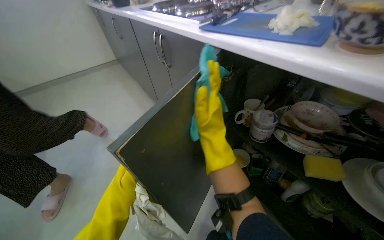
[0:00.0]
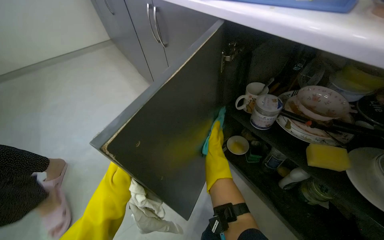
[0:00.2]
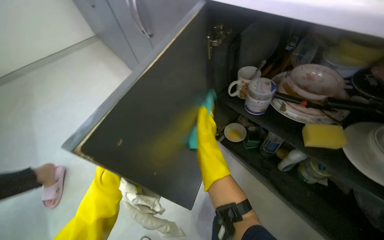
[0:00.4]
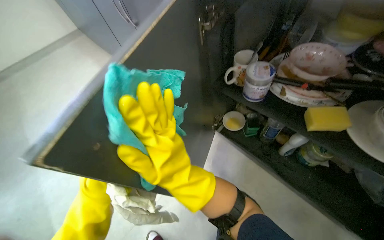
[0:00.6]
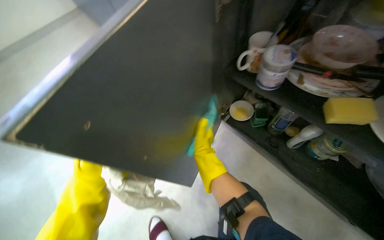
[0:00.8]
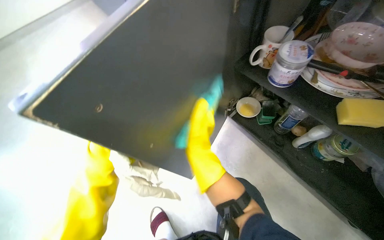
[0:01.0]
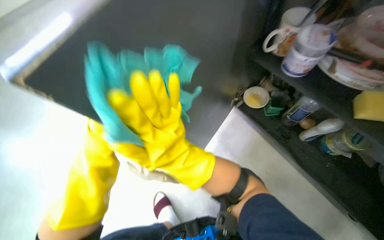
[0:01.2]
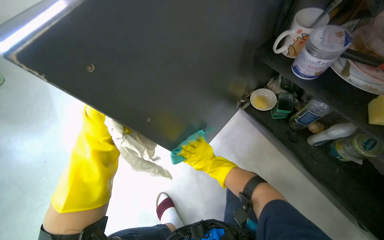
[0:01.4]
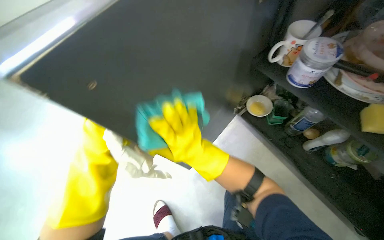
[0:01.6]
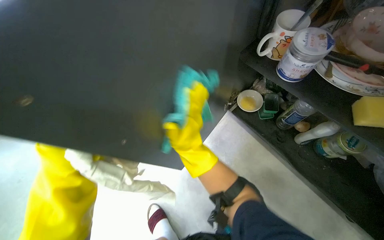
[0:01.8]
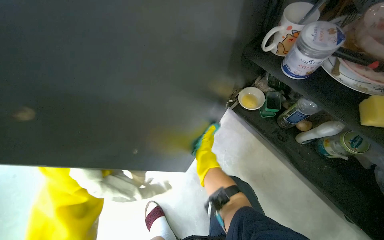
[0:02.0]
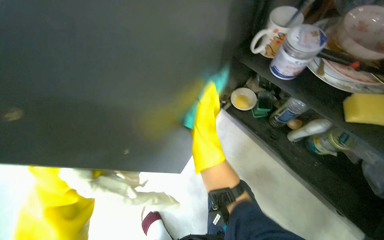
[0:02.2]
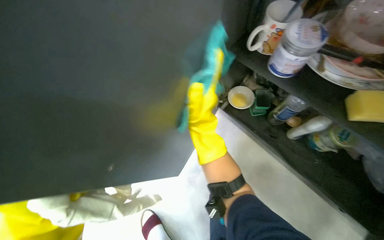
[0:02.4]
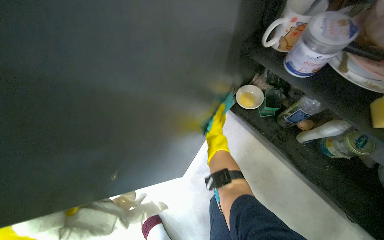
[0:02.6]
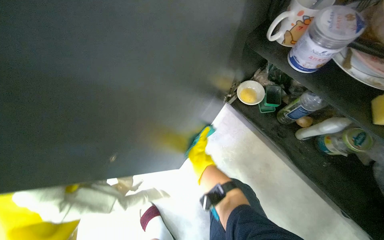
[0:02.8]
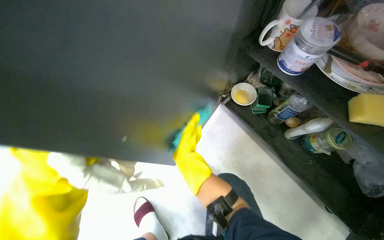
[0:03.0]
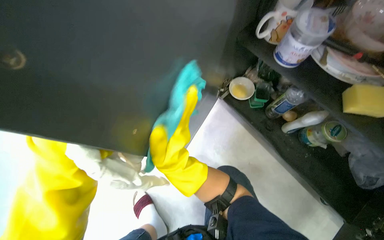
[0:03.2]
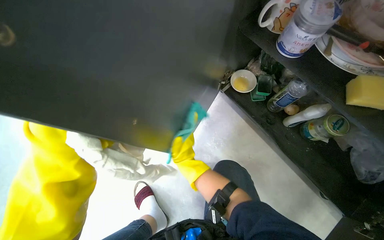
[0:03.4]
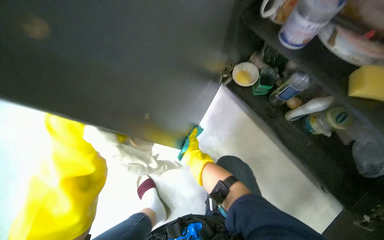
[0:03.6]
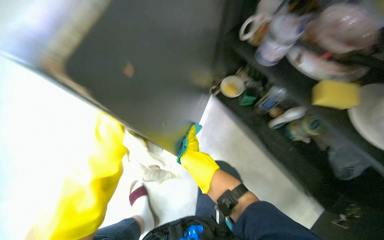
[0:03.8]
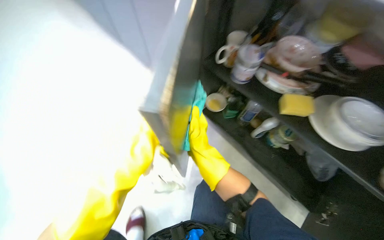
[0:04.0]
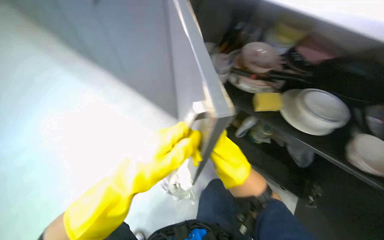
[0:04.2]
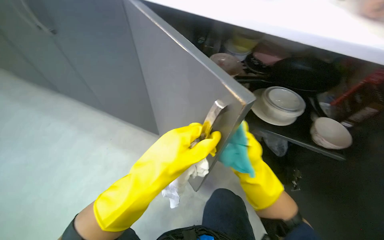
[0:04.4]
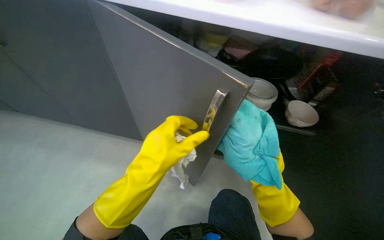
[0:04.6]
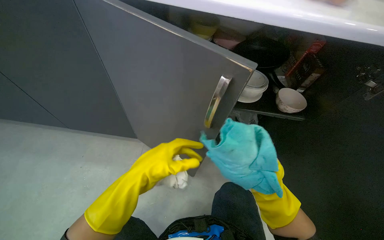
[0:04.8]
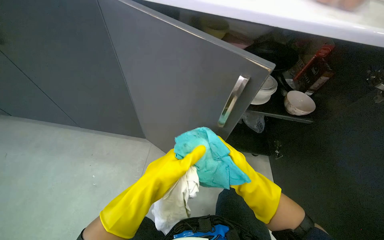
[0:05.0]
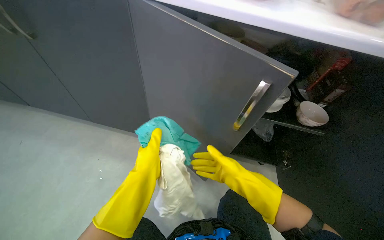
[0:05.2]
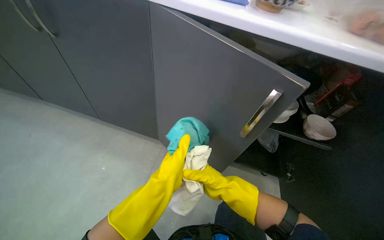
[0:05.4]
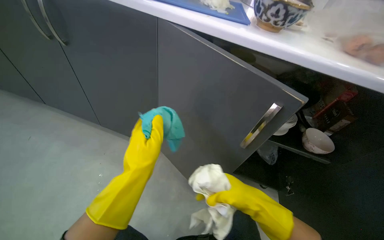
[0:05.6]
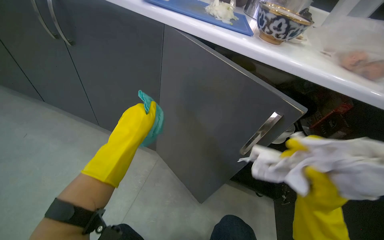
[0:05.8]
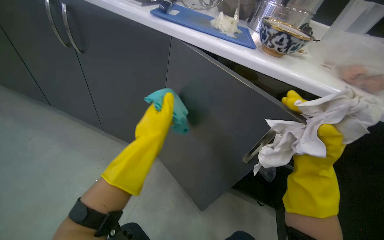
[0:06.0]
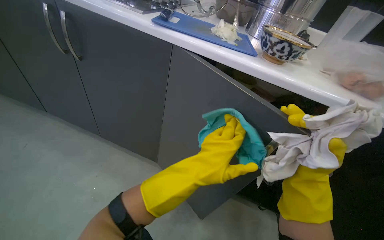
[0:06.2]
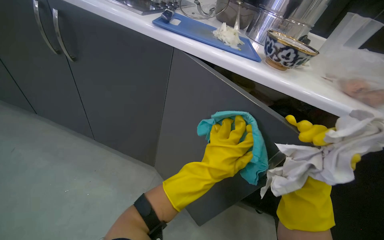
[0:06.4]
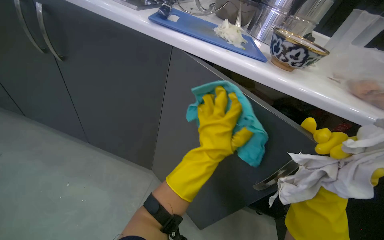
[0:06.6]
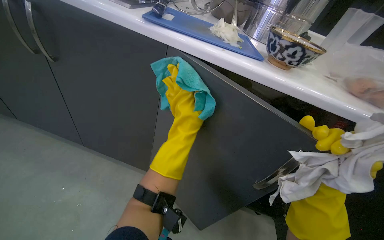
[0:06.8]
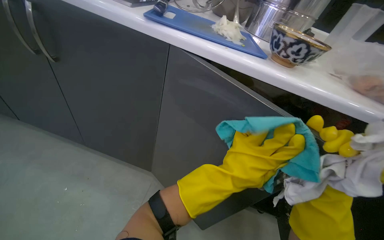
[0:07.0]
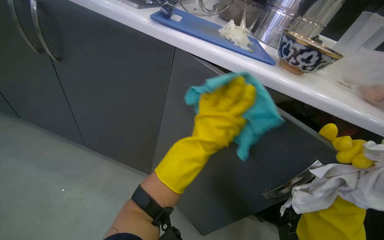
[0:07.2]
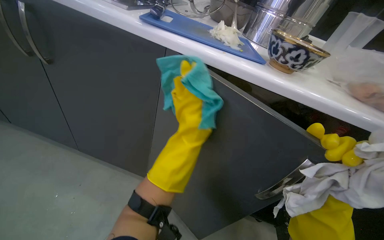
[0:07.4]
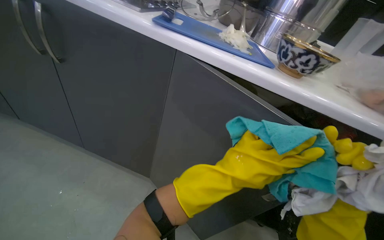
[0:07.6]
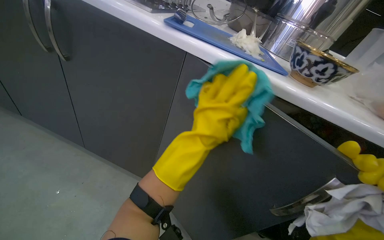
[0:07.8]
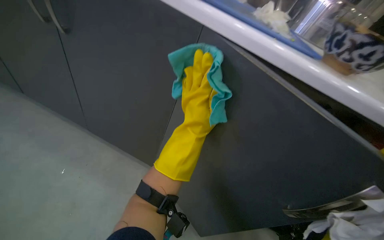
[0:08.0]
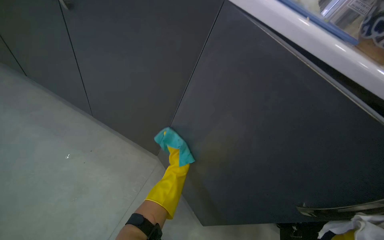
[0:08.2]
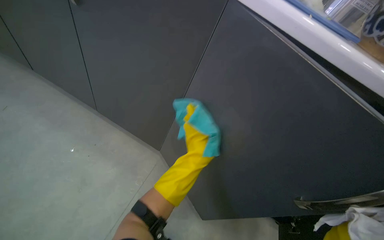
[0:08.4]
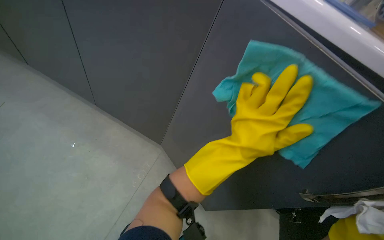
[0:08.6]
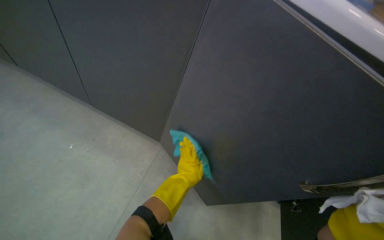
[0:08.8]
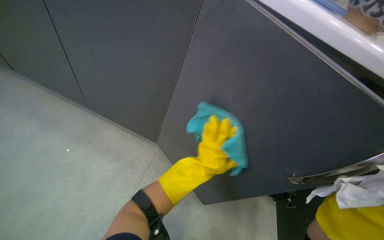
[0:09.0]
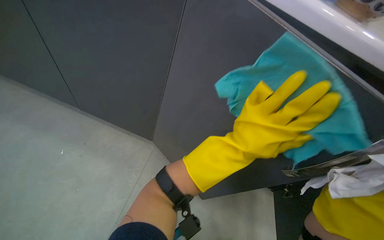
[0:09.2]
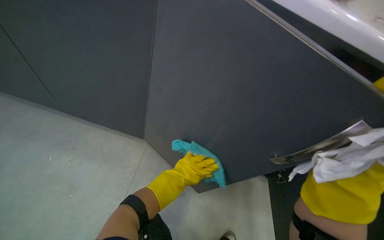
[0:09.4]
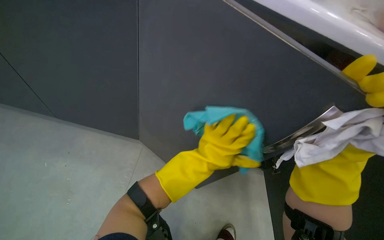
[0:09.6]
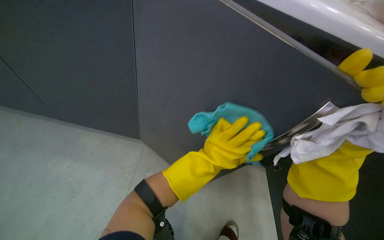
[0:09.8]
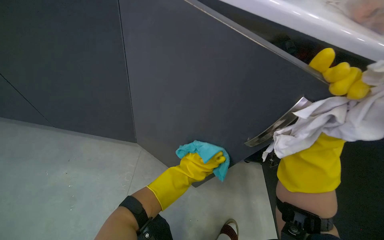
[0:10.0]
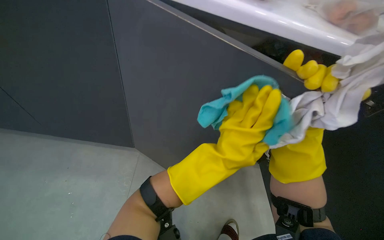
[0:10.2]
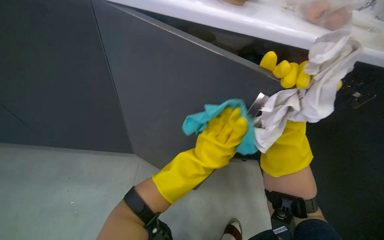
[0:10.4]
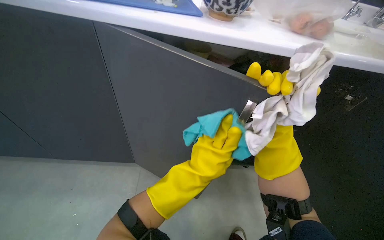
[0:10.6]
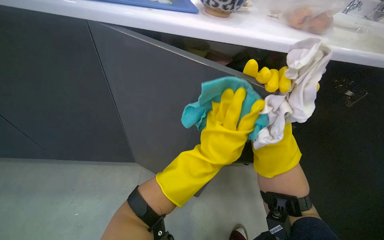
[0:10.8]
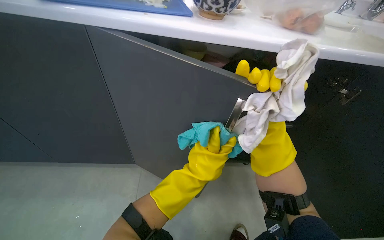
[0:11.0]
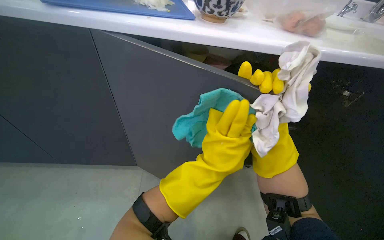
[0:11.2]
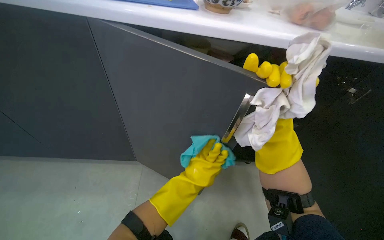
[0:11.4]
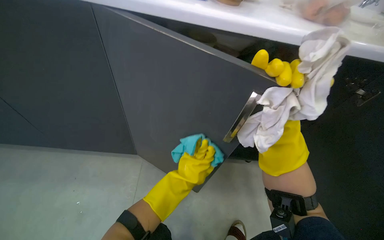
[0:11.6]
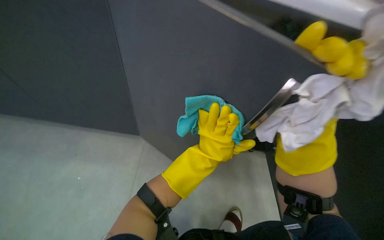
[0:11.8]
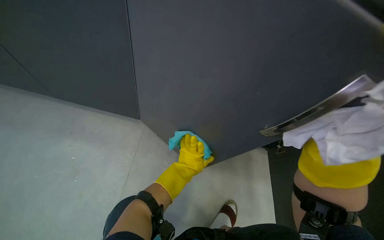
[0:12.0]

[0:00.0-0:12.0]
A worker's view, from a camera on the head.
Job: cleaning kitchen.
The whole recording: Cleaning kitchen cabinet interior. The worker cleans the interior of a kitchen cabinet with a green cloth.
0.0 to 1.6 s: The wearer looks about 20 degrees further downward. The right hand moves nearer and farther over roughly 25 cm, changing direction 5 times.
1.6 to 3.0 s: The right hand swings nearer and farther, roughly 20 cm each way, with 3 reversals.
3.0 to 4.4 s: The wearer's head swings some 30 degrees to the right. The view tilts roughly 15 degrees upward.
4.4 to 6.0 s: The right hand moves nearer and farther over approximately 20 cm, changing direction 3 times.
6.0 to 7.6 s: The left hand moves left and right over about 35 cm, changing direction 2 times.
7.6 to 9.0 s: The camera pitches downward, by roughly 10 degrees.
9.0 to 10.4 s: The left hand swings nearer and farther, approximately 25 cm each way, with 4 reversals.
10.4 to 12.0 s: The left hand goes nearer and farther, approximately 15 cm each way, reversing 2 times.

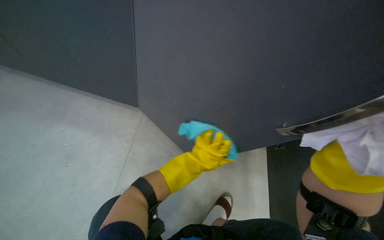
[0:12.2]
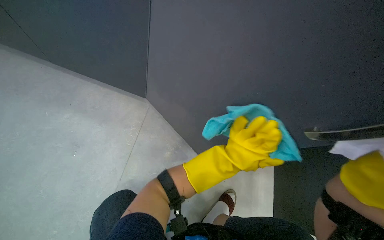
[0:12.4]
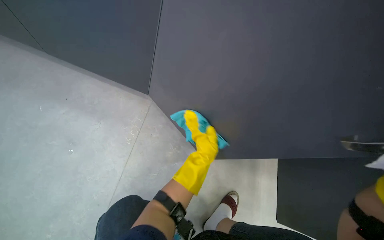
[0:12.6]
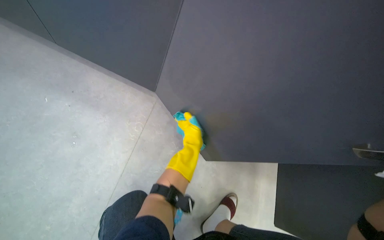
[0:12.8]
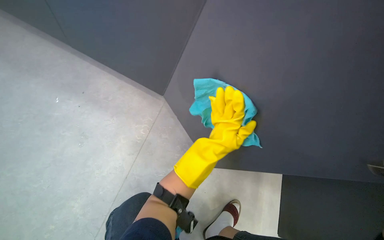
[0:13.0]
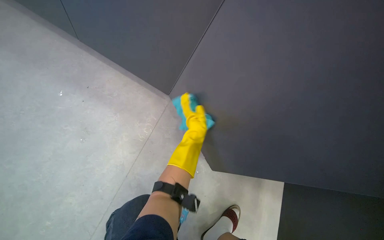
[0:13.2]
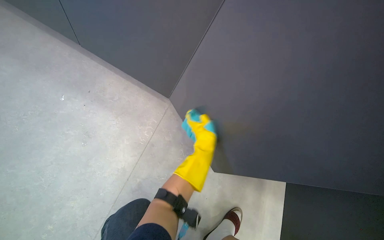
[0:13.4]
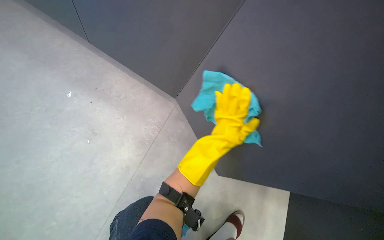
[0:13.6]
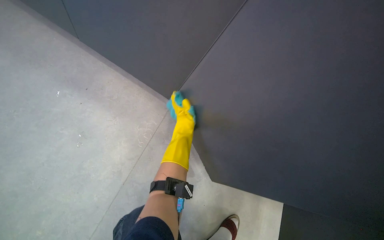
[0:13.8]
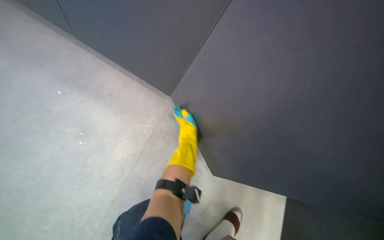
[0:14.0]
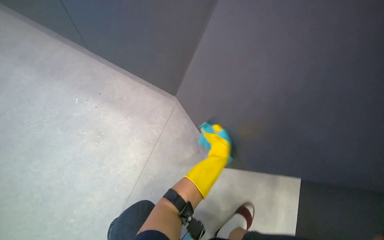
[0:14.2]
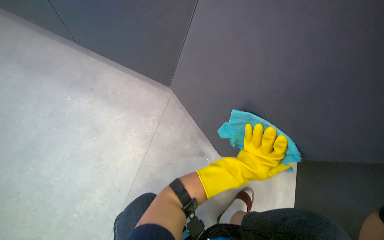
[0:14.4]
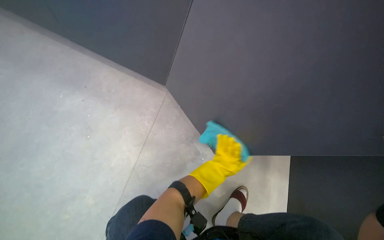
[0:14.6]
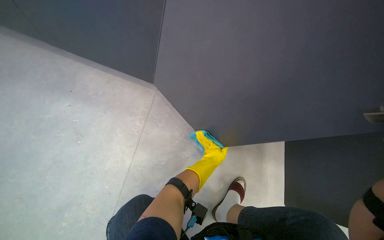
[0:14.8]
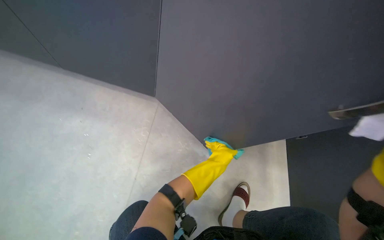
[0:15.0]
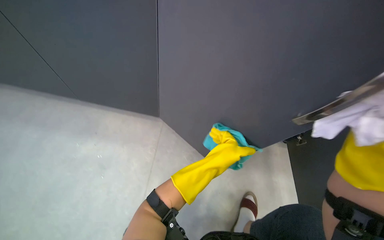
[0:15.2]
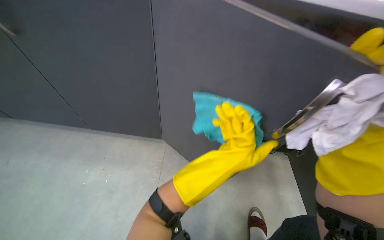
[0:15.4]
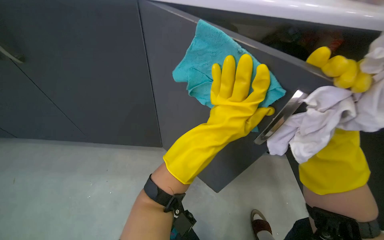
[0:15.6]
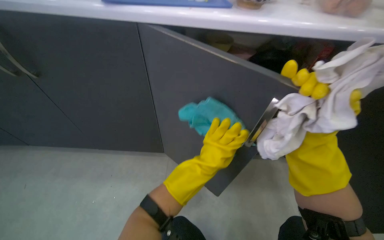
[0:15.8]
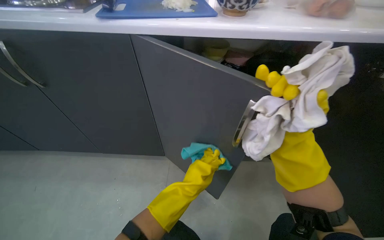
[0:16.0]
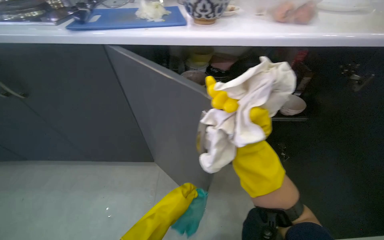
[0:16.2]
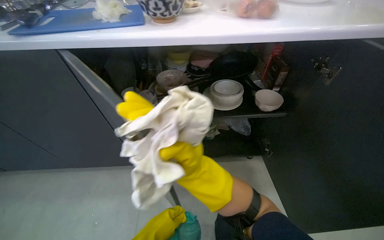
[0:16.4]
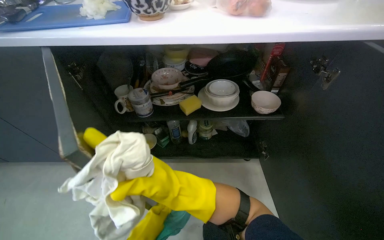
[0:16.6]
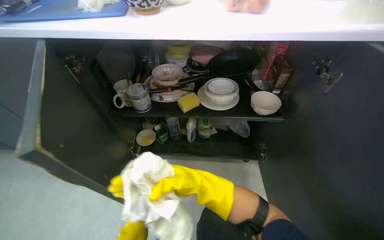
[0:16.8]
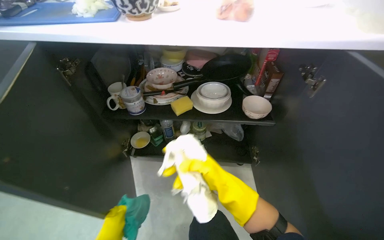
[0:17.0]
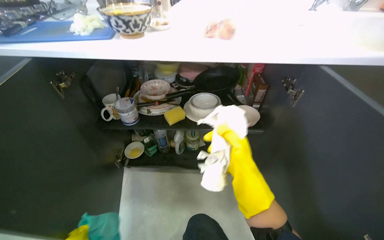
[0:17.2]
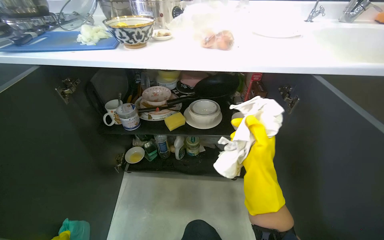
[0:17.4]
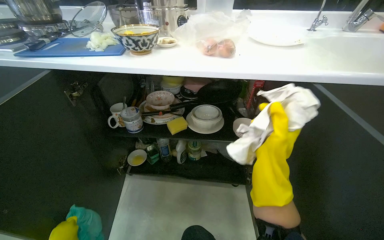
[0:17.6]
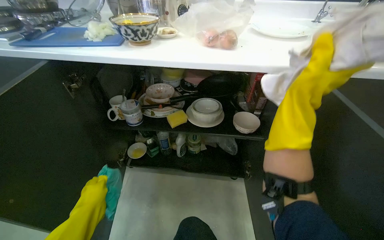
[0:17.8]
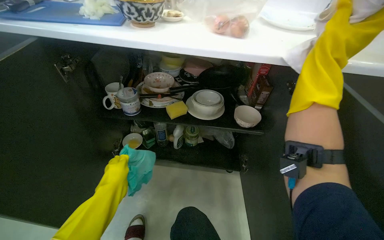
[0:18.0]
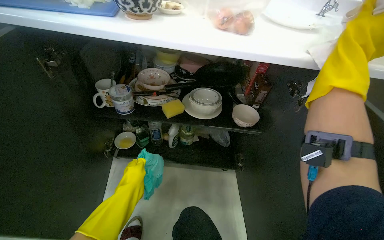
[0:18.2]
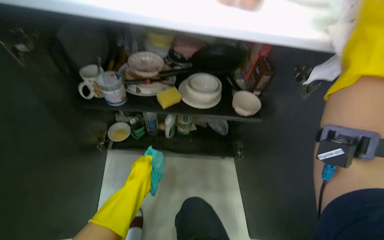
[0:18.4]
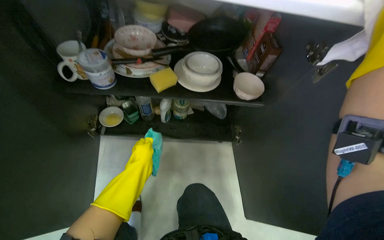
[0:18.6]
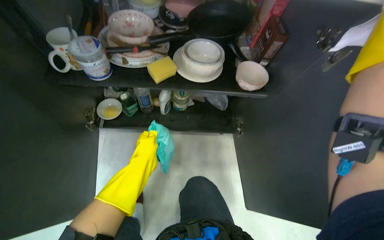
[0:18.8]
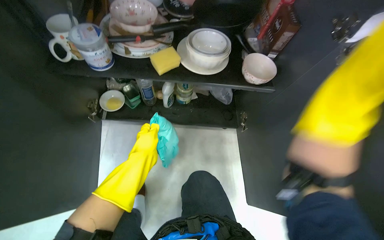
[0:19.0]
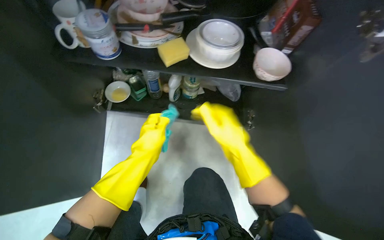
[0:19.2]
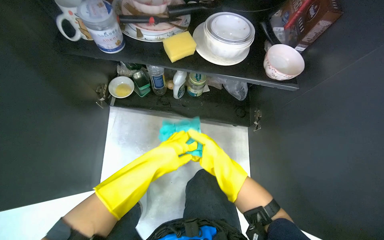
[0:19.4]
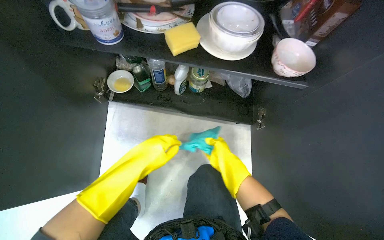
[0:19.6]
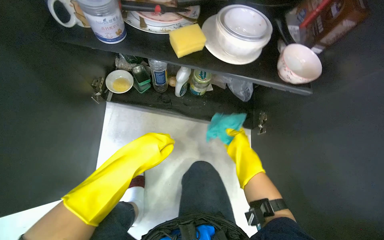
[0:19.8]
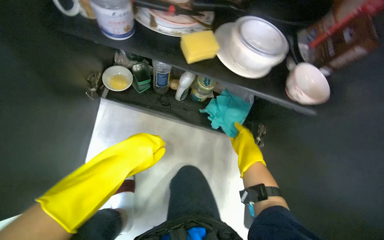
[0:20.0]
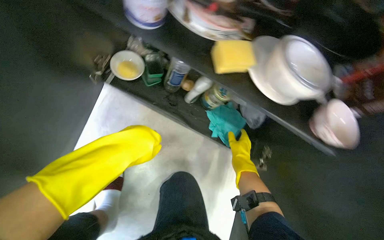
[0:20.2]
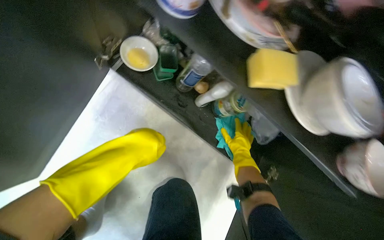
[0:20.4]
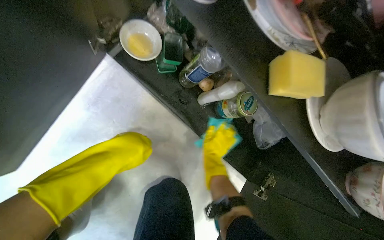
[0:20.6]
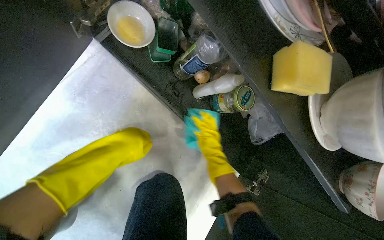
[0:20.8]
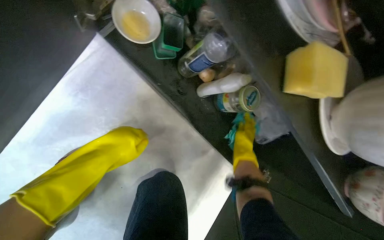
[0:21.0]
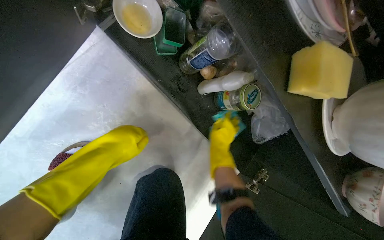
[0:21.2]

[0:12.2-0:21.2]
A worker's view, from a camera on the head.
Job: cleaning kitchen.
The whole recording: Cleaning kitchen cabinet interior. The worker cleans the interior of a kitchen cabinet with a green cloth.
12.2 to 13.8 s: The left hand goes roughly 10 cm up the picture, and moves some 10 cm to the right and comes back.
13.8 to 15.2 s: The left hand is displaced down the picture and to the right by roughly 15 cm.
18.2 to 19.8 s: The camera pitches downward, by roughly 25 degrees.
19.8 to 21.2 s: The scene rotates clockwise by roughly 35 degrees.
